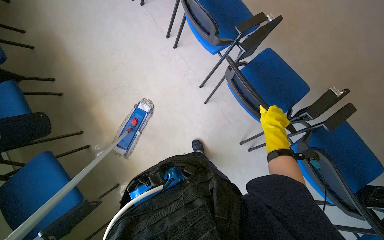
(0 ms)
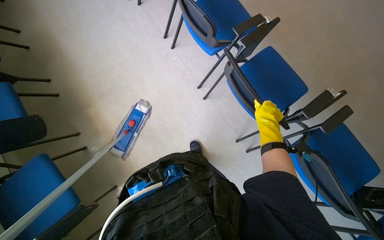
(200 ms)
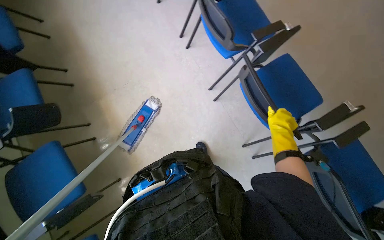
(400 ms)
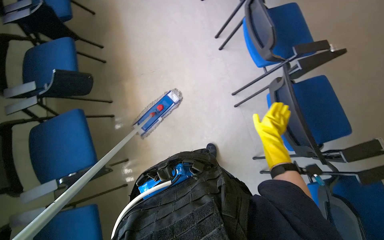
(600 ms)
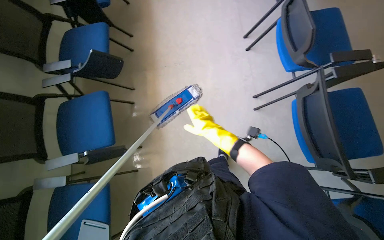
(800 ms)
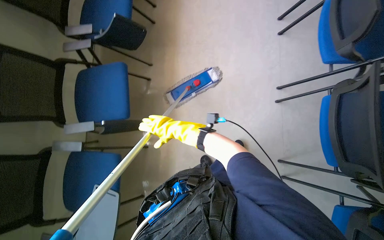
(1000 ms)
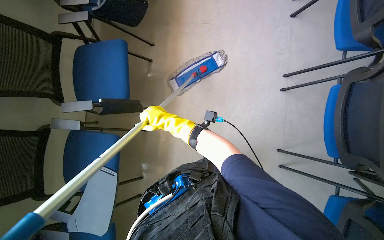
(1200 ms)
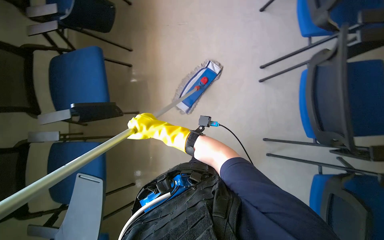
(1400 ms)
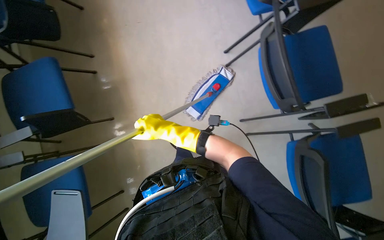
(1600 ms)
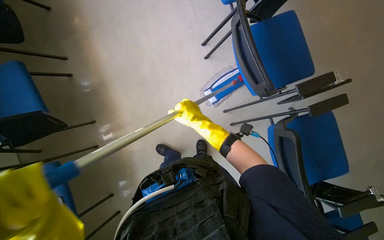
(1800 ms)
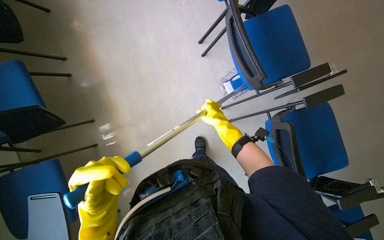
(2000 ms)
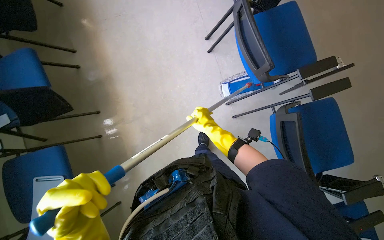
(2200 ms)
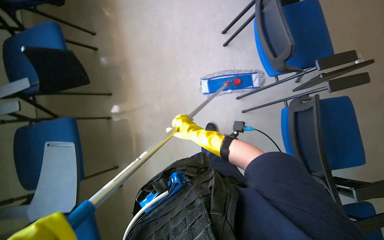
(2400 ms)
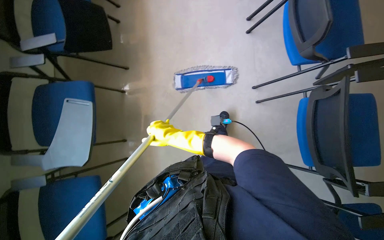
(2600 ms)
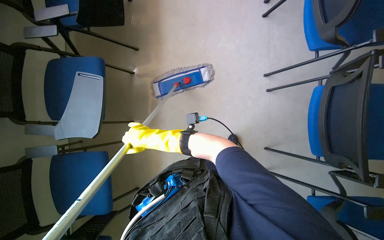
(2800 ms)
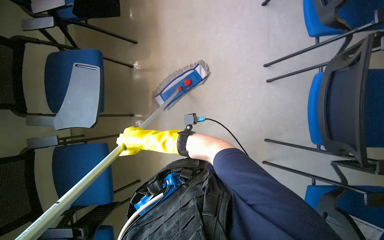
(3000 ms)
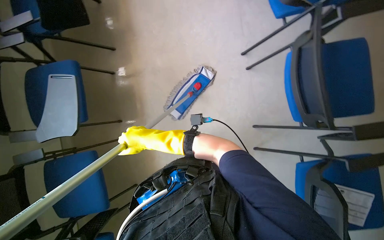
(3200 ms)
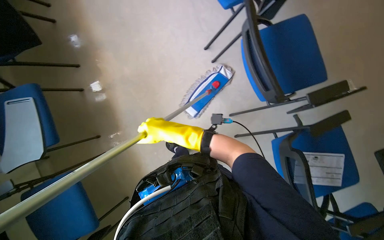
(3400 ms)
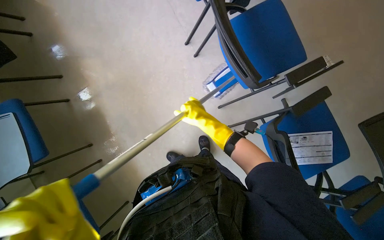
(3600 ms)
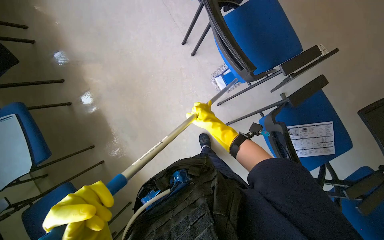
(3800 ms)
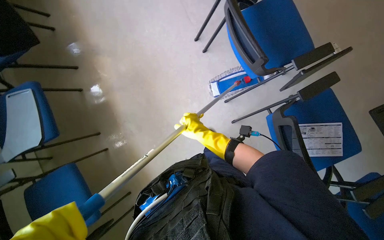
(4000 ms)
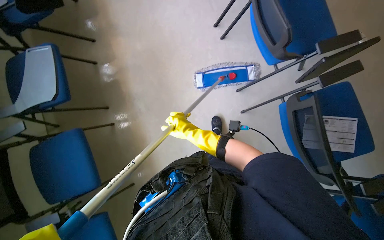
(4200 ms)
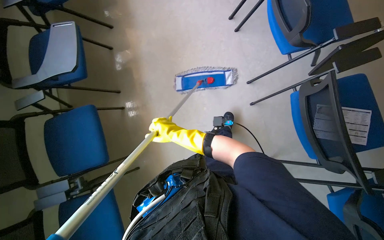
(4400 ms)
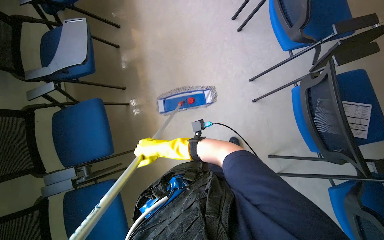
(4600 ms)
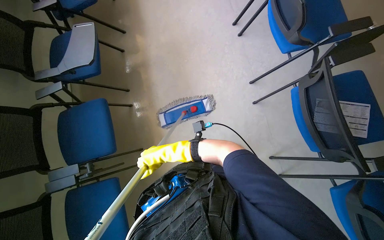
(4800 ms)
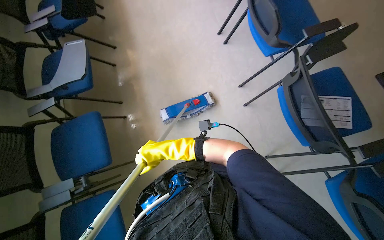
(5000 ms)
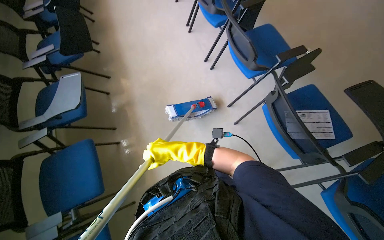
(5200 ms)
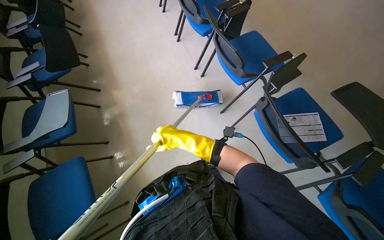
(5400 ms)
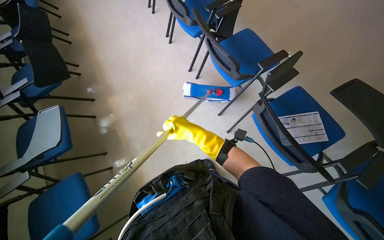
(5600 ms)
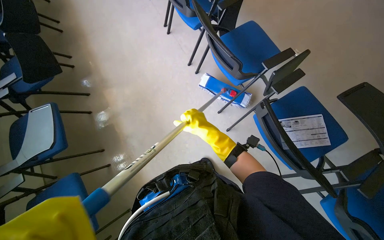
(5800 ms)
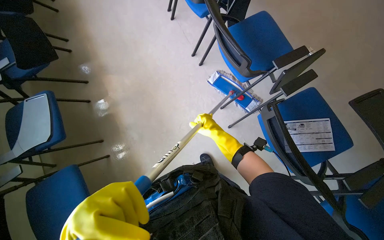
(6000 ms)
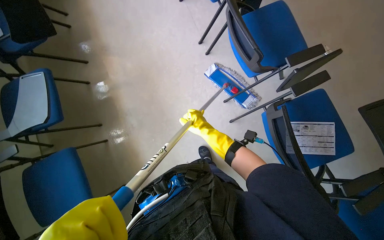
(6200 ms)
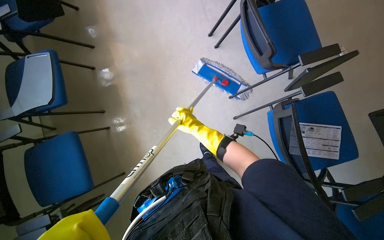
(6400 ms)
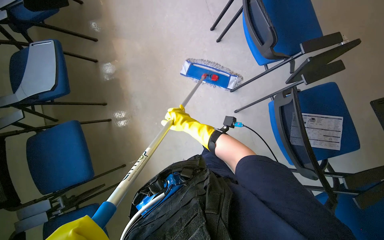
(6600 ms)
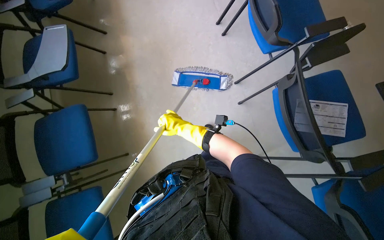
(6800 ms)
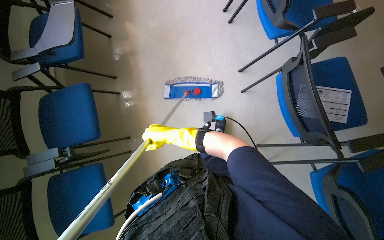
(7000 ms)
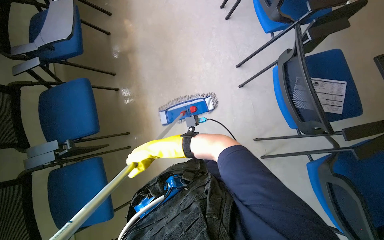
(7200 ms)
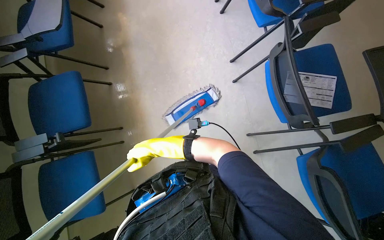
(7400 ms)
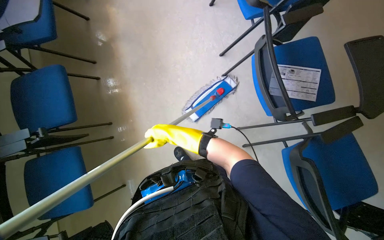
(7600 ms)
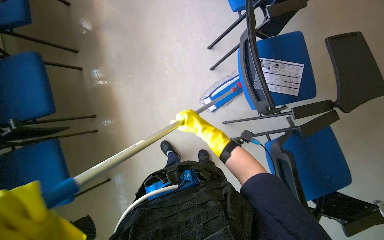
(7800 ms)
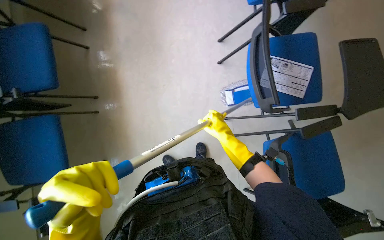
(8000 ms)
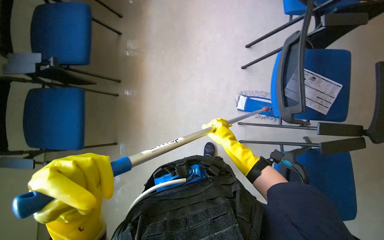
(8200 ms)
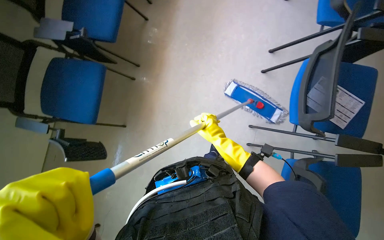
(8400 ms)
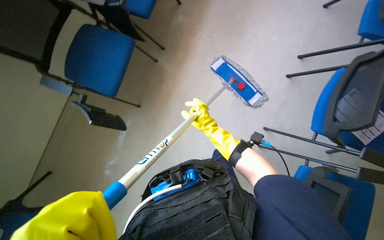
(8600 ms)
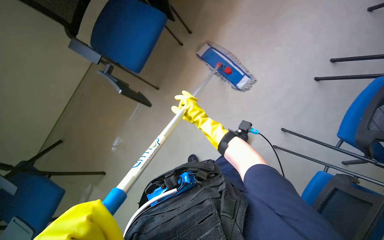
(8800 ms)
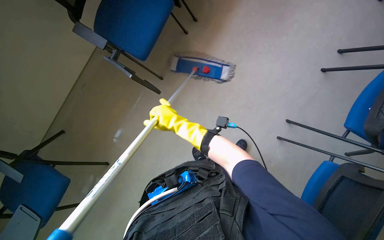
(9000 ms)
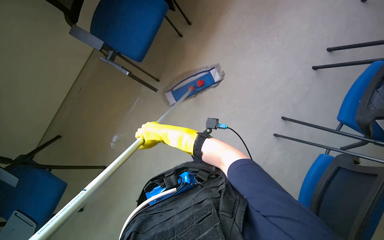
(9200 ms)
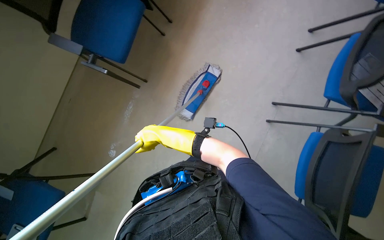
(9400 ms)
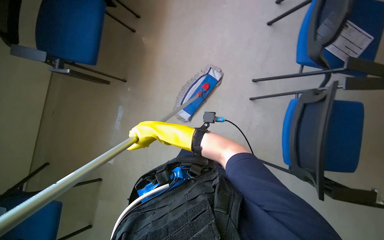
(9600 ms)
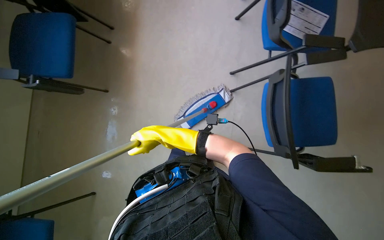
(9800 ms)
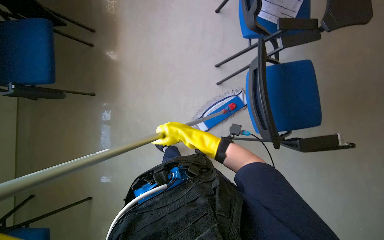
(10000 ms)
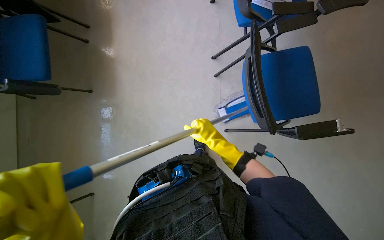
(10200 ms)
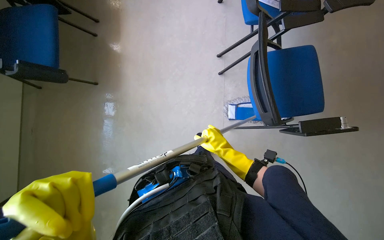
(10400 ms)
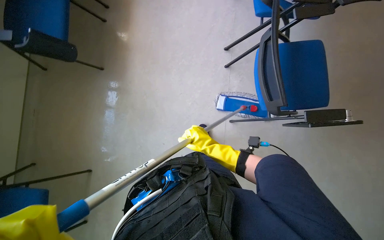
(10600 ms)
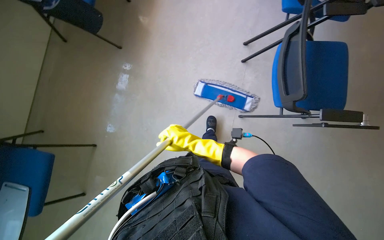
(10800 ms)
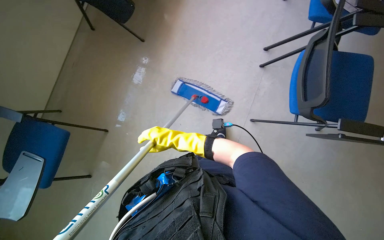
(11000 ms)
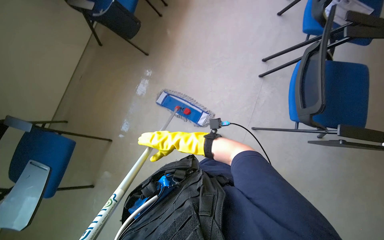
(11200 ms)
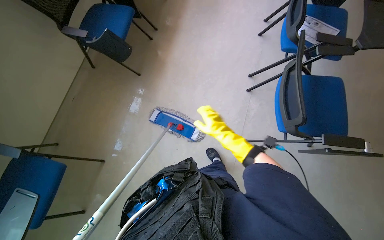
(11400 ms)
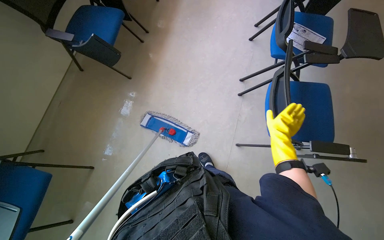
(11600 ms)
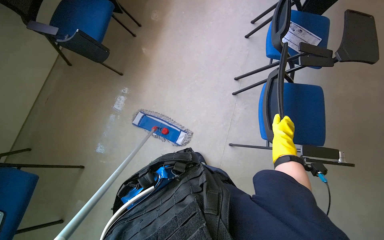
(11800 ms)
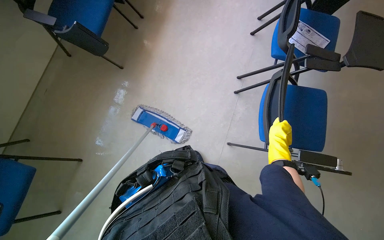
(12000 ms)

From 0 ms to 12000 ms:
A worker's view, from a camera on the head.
Job: mopping floor.
The whole recording: Mopping floor. The worker mops the floor with a long-handled mop.
From 1600 ms to 3000 ms: The wearer moves some 50 cm.
From 3000 ms to 4400 ms: The camera is carried approximately 60 cm.
From 4400 ms to 6000 ms: The right hand is displaced to the right by about 30 cm.
From 6000 ms to 7600 ms: The wearer moves some 40 cm.
From 7600 ms to 9000 ms: The camera travels about 60 cm. Everything in view rotates approximately 45 degrees clockwise.
From 9000 ms to 10400 ms: The wearer moves approximately 50 cm. The scene turns approximately 35 degrees counterclockwise in the picture.

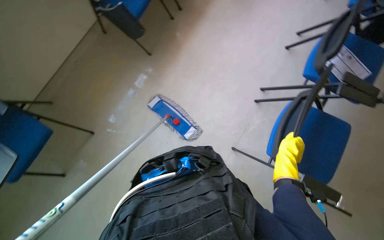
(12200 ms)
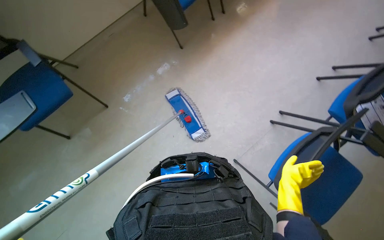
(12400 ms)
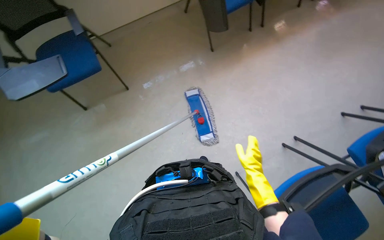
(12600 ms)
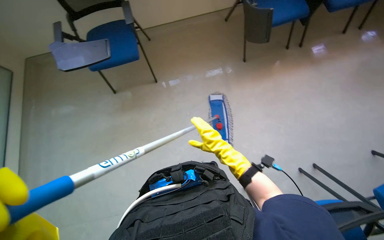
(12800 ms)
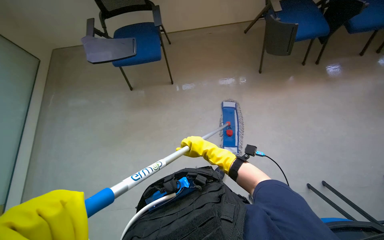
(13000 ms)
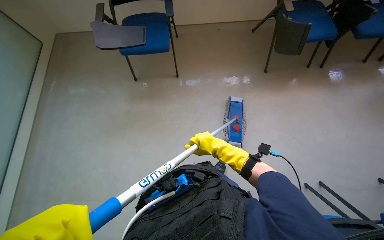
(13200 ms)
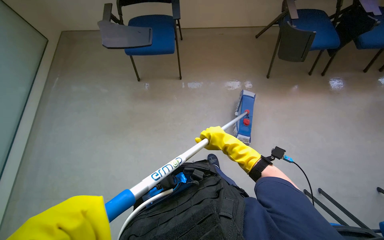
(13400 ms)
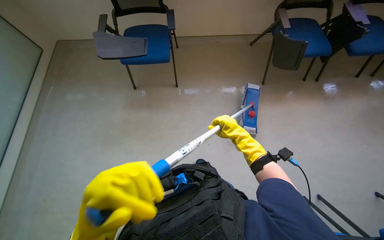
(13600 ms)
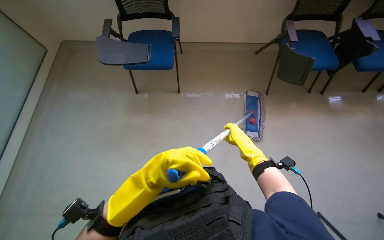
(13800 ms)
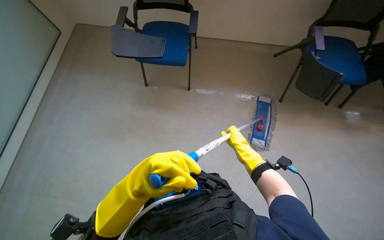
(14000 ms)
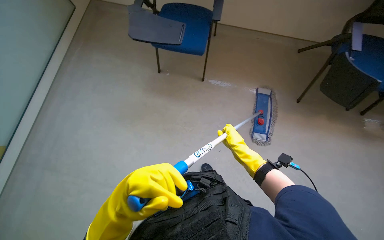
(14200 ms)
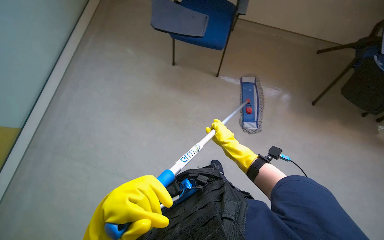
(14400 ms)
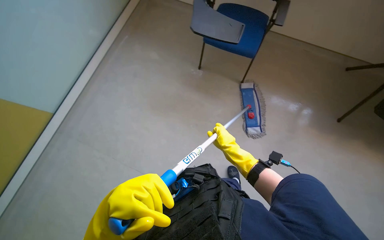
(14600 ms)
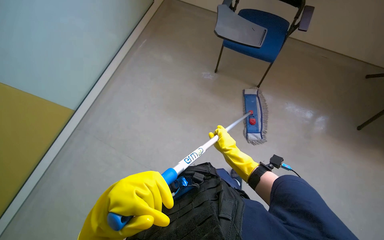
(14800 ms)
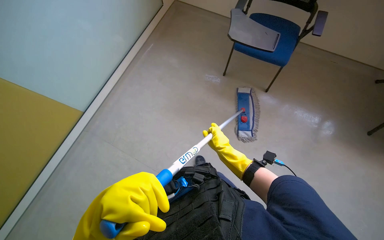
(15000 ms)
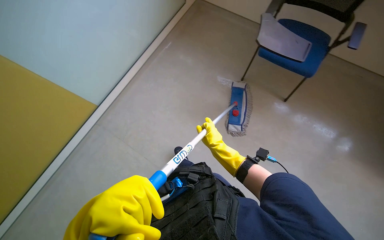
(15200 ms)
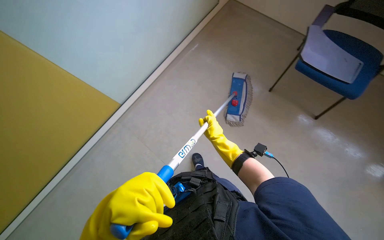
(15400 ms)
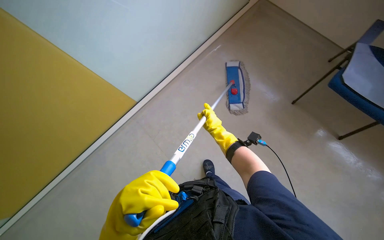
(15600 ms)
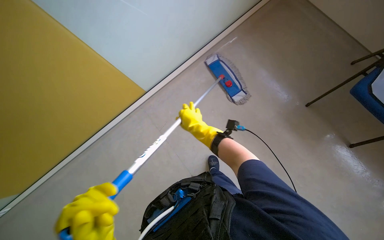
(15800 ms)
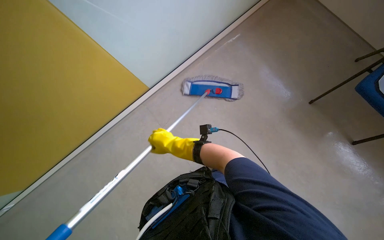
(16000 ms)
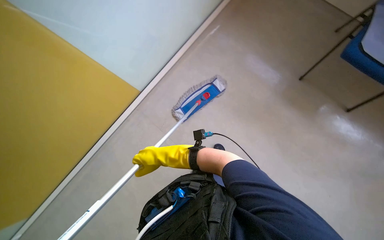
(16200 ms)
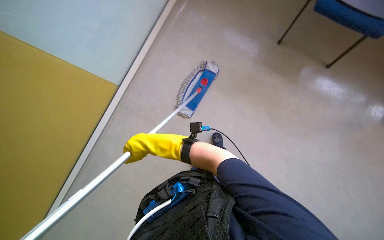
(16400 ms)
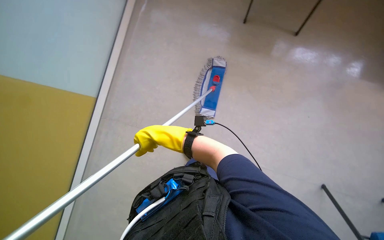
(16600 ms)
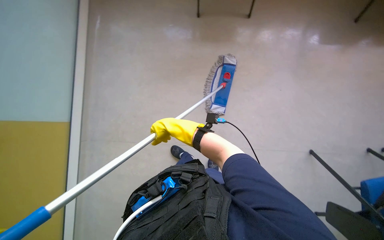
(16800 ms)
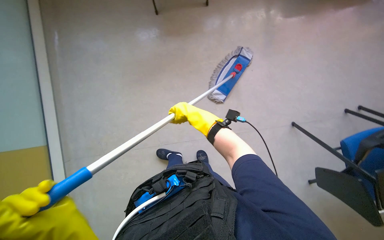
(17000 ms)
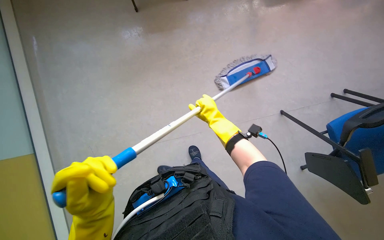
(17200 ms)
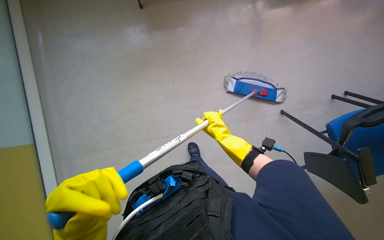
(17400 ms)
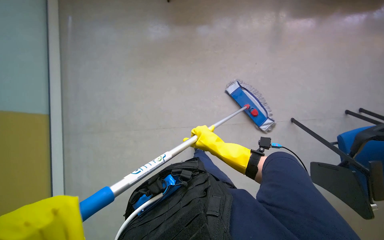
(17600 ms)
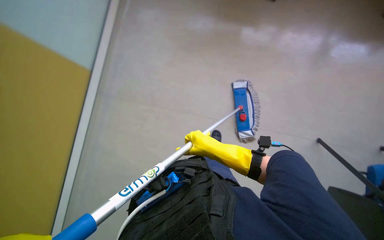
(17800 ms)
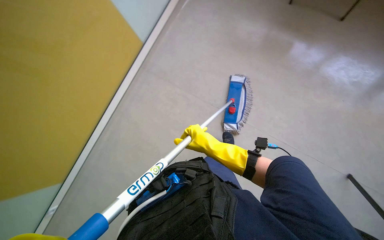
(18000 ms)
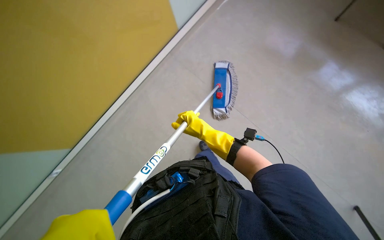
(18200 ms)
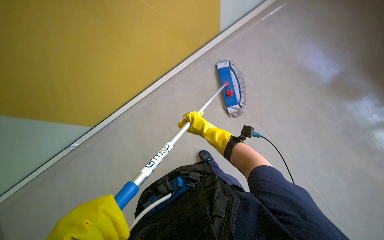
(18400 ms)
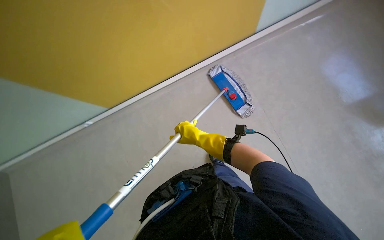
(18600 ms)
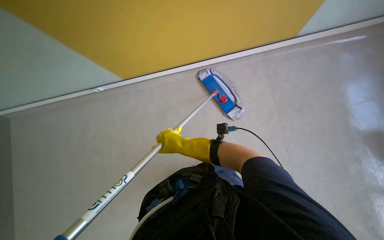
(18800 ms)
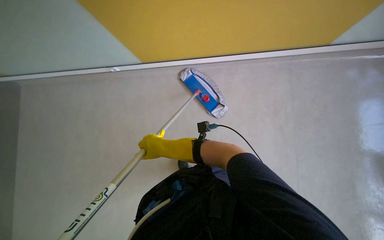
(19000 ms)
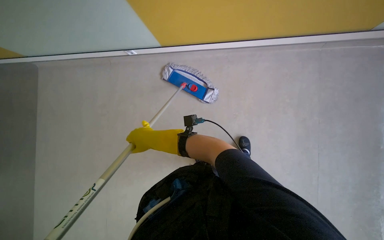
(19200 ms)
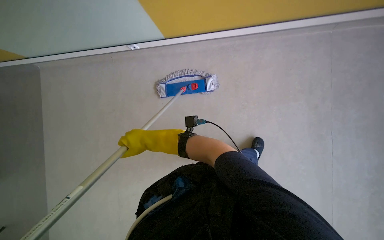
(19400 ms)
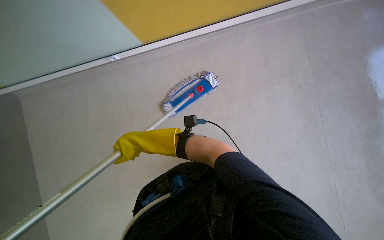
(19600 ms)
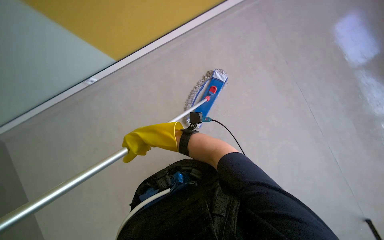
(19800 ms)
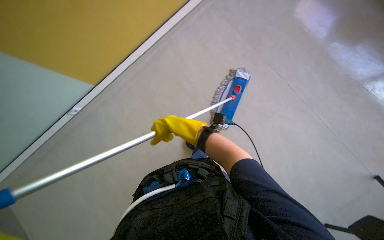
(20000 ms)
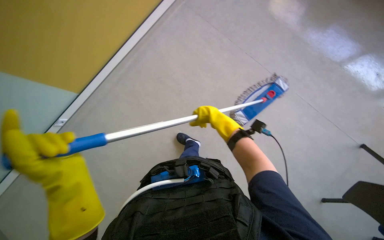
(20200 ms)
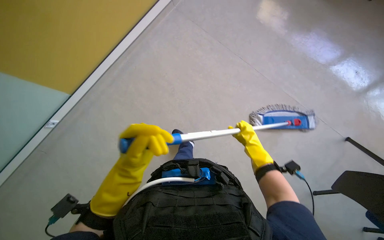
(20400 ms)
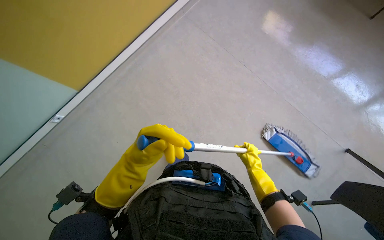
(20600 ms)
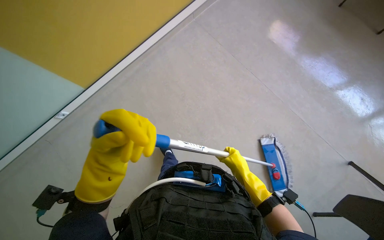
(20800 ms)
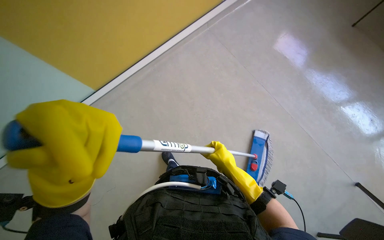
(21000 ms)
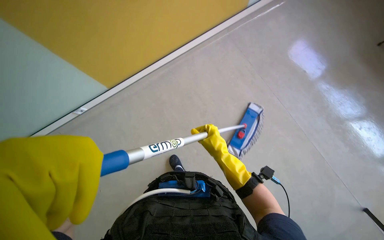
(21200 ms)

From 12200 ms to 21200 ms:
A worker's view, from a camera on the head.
Job: mopping floor.
The whole recording: Mopping floor. The worker mops the floor with a long-handled mop.
From 12200 ms to 13800 ms: The head turns to the left by about 60 degrees.
From 13800 ms to 15200 ms: The wearer looks approximately 30 degrees further to the left. The view tilts approximately 15 degrees downward. The left hand travels nearer to the camera by roughly 10 cm, while the right hand is displaced to the left by some 10 cm.
From 15200 ms to 16600 ms: The right hand shifts some 15 cm to the left and nearer to the camera.
From 16600 ms to 18200 ms: The camera sweeps to the right, by approximately 20 degrees. The view tilts about 30 degrees downward.
From 18200 ms to 19800 ms: The right hand moves to the left, about 15 cm.
From 19800 ms to 21200 ms: The right hand heads to the right and down the picture, covering some 20 cm.
